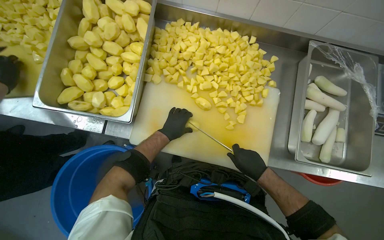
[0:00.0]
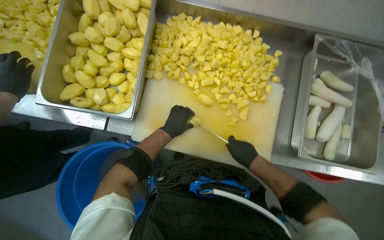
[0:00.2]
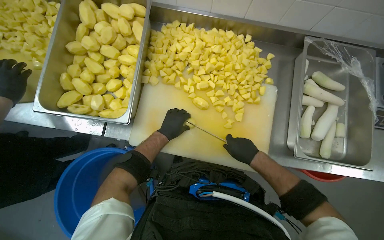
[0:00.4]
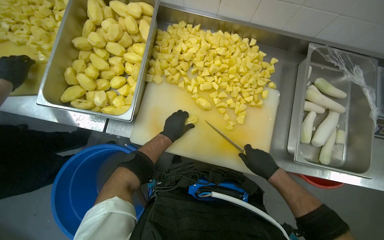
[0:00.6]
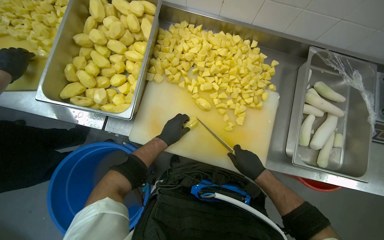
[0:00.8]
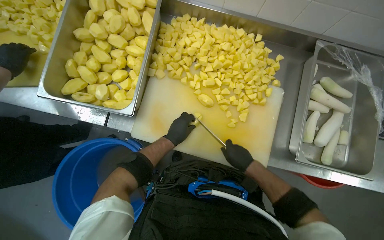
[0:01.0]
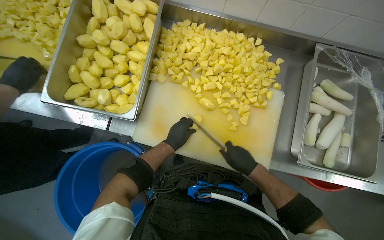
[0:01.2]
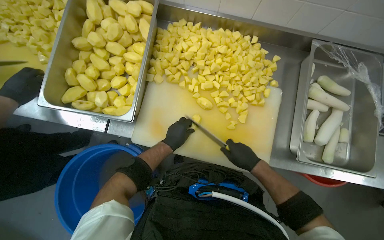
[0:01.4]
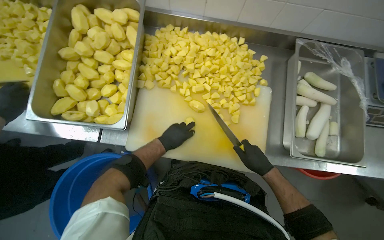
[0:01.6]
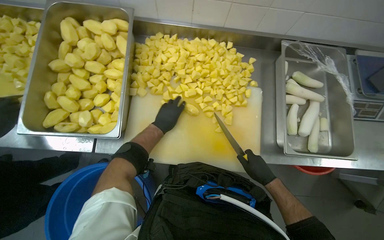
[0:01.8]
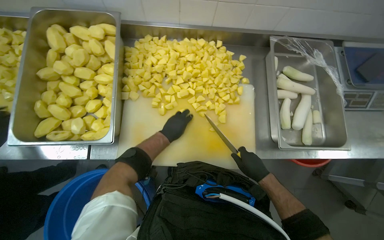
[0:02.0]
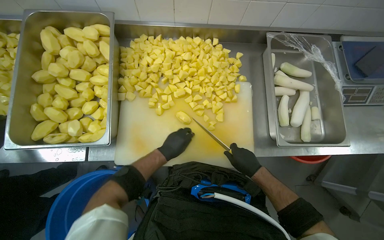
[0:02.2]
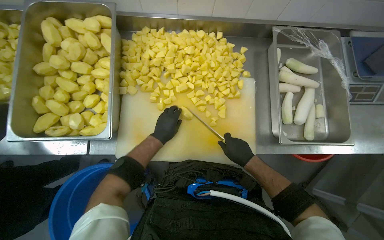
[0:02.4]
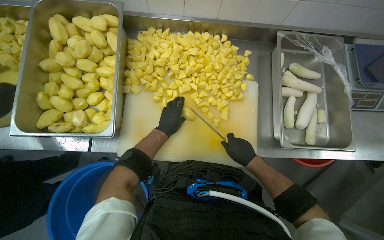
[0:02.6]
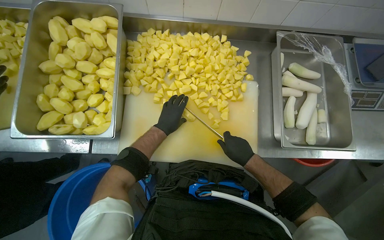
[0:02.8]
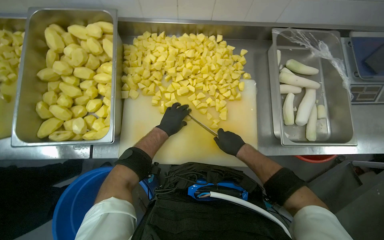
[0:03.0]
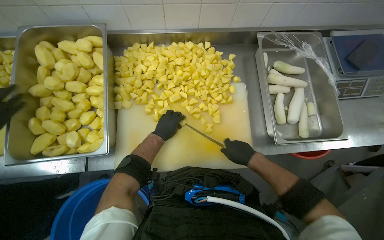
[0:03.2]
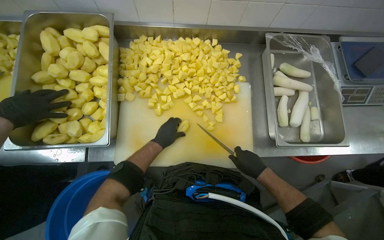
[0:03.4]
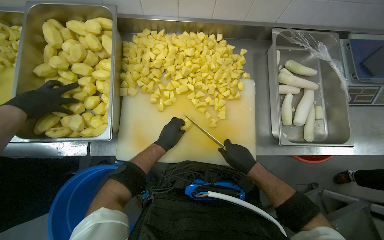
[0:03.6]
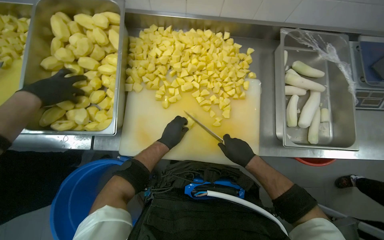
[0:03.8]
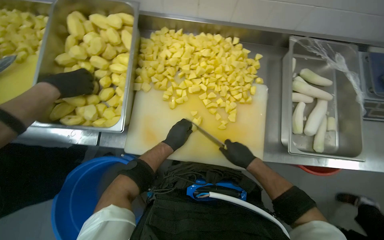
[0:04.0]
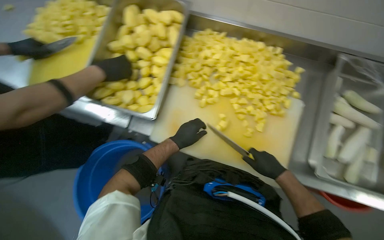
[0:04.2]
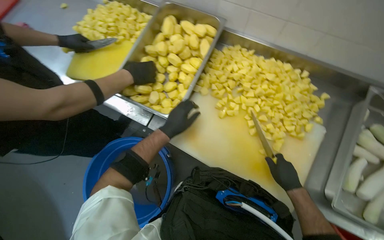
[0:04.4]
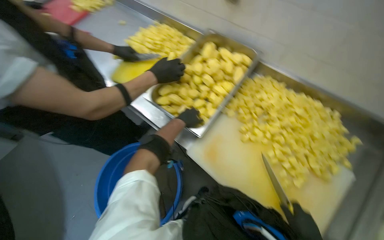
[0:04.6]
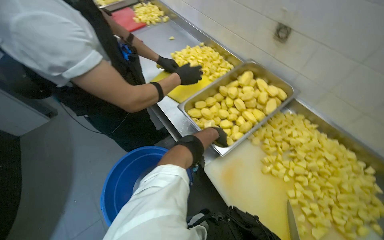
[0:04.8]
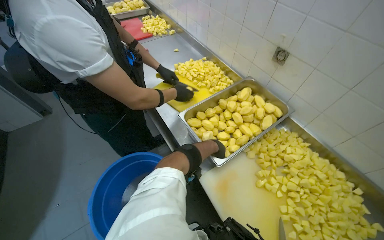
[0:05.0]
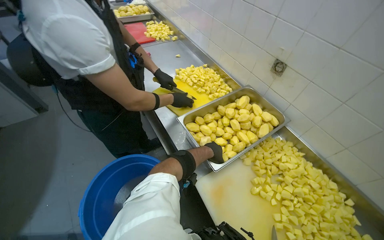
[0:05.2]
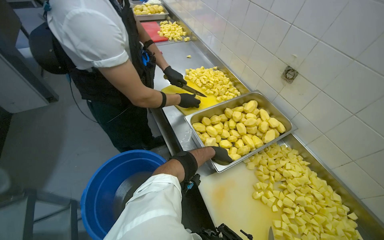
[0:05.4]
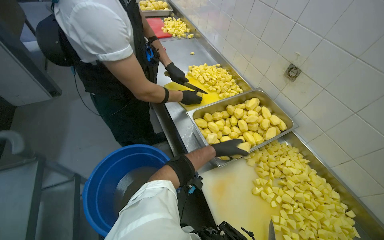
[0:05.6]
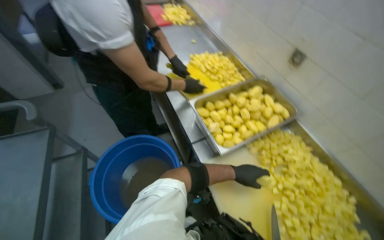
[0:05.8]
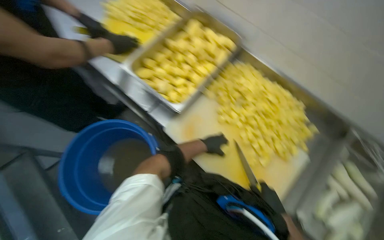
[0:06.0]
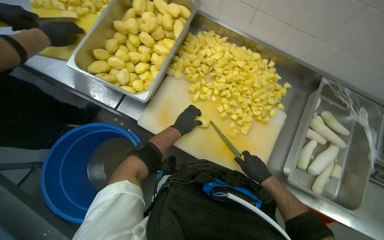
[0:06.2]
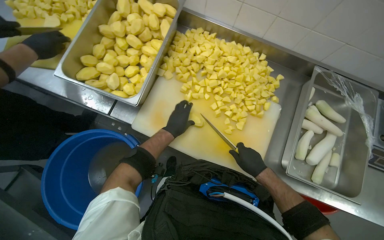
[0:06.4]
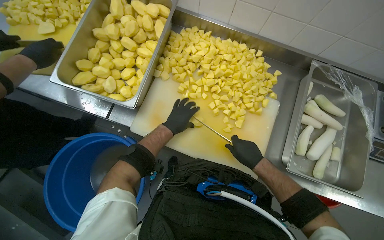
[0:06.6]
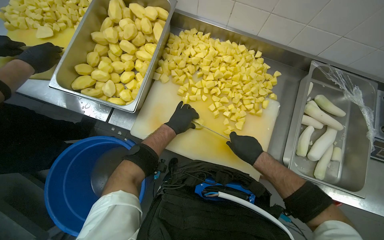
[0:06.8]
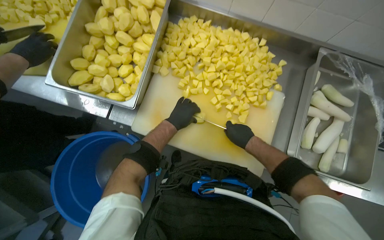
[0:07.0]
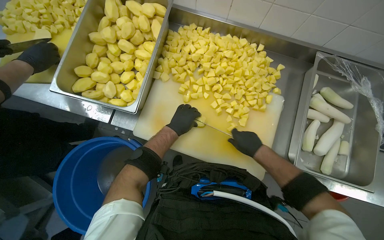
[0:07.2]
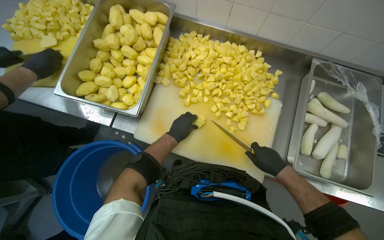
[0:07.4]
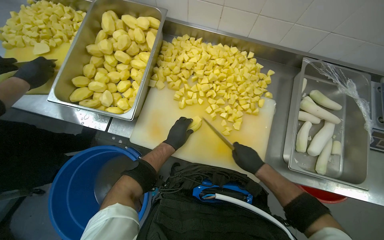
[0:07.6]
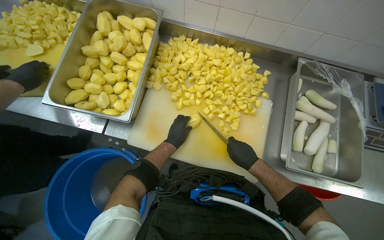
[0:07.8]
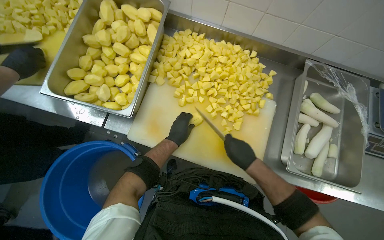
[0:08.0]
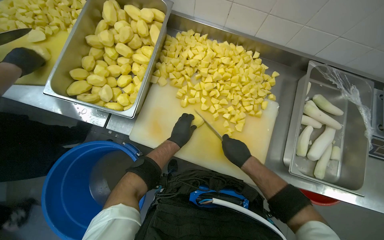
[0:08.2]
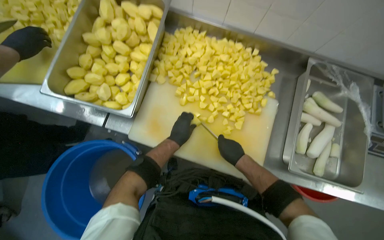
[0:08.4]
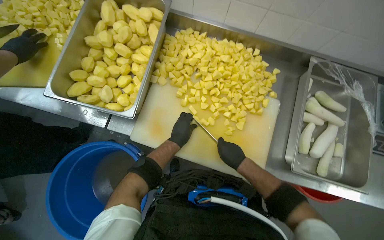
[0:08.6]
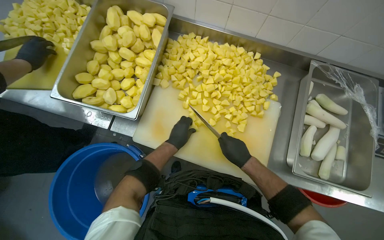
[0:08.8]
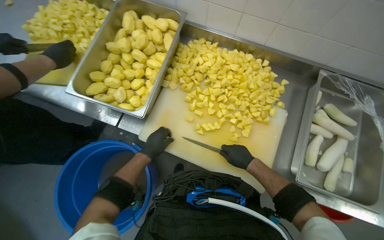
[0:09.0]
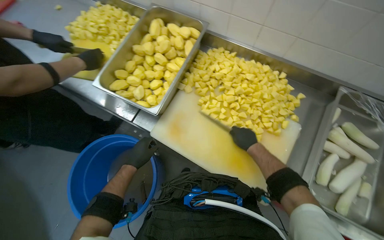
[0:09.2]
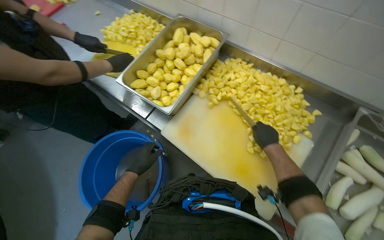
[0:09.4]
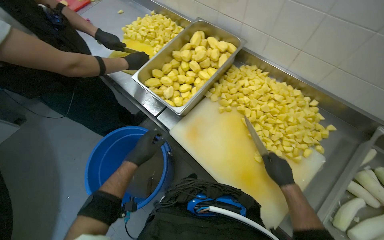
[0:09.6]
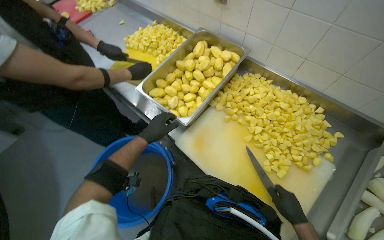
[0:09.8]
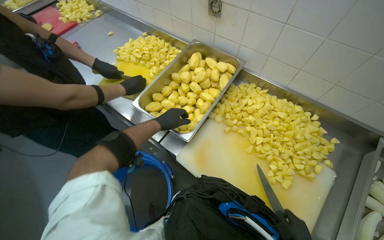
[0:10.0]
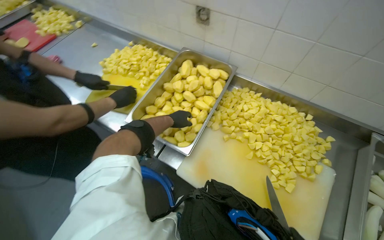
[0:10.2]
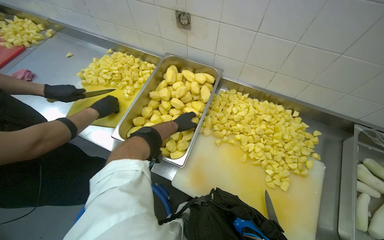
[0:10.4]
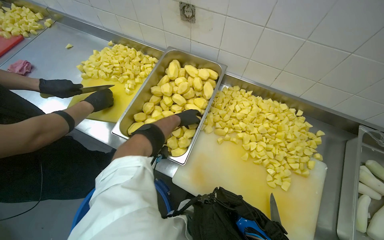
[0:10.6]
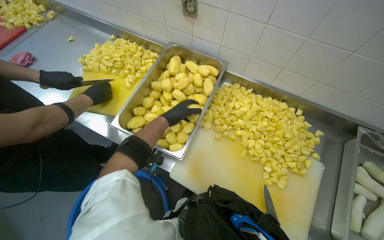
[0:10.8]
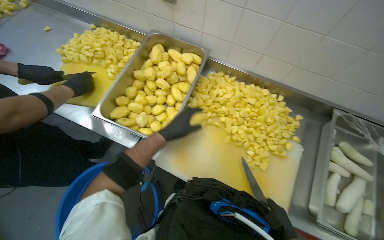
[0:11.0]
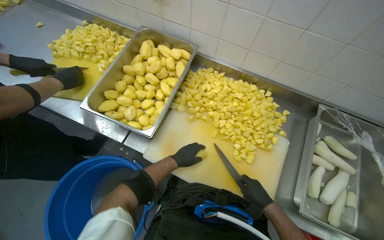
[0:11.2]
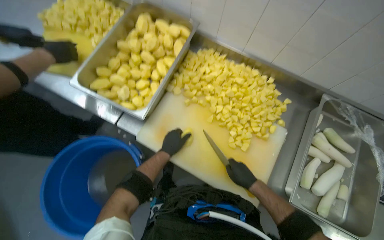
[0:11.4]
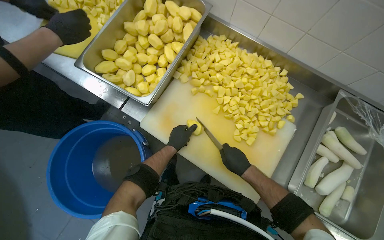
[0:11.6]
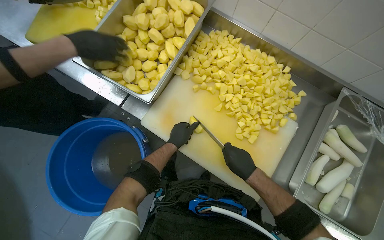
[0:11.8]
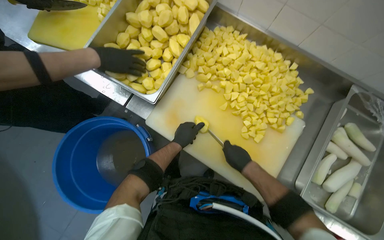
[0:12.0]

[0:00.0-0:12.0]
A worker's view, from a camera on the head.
Job: preparing food.
The whole recording: Cutting potatoes into pieces. The worker dices peeled potatoes into smaller pieces on a cutting board.
0:00.0 to 0:03.0: The hands stay close to where they were, moving slightly.
0:03.0 to 0:04.4: The wearer's head swings about 30 degrees to the left.
0:06.0 to 0:07.6: The scene turns about 25 degrees counterclockwise in the picture.
0:07.6 to 0:09.0: The left hand moves to the left, roughly 10 cm.
0:09.0 to 0:10.4: The left hand goes about 30 cm up the picture.
0:10.4 to 0:12.0: The camera pitches downward, by some 15 degrees. The left hand is displaced down the picture by some 30 cm.

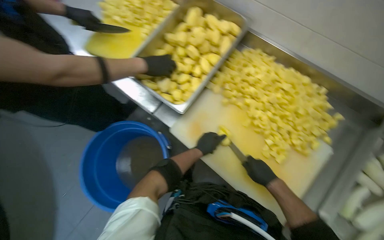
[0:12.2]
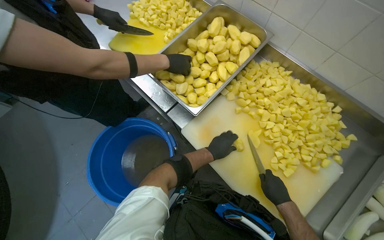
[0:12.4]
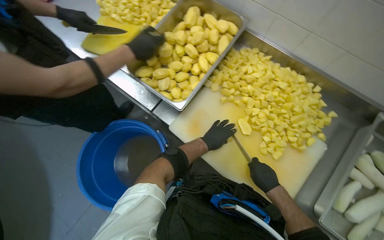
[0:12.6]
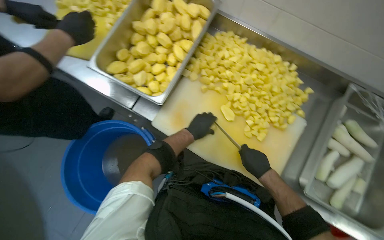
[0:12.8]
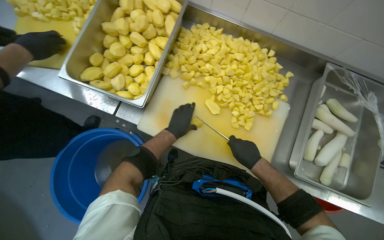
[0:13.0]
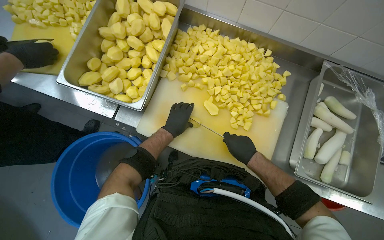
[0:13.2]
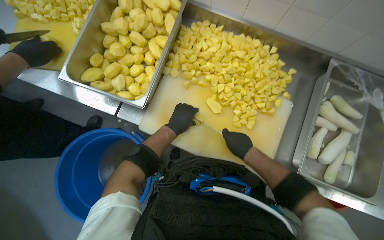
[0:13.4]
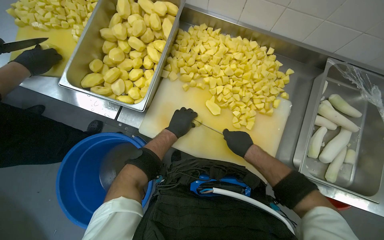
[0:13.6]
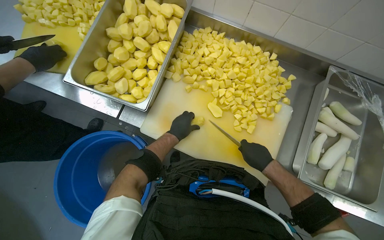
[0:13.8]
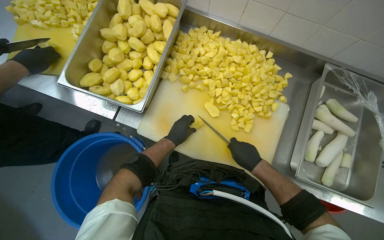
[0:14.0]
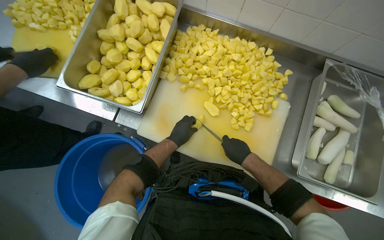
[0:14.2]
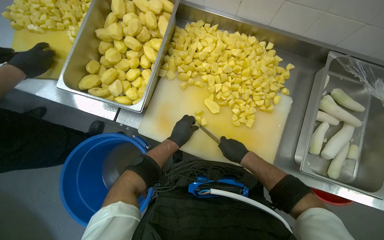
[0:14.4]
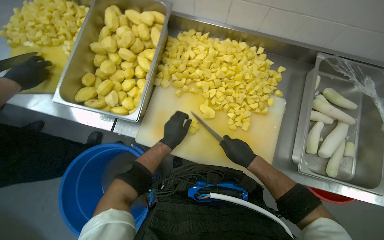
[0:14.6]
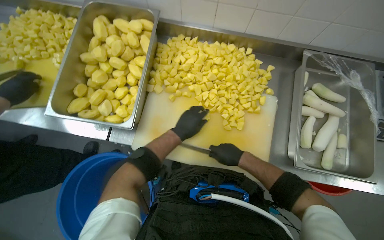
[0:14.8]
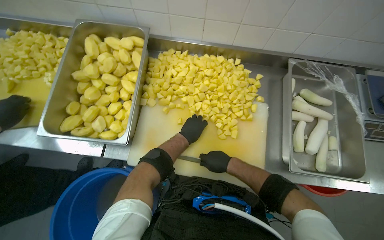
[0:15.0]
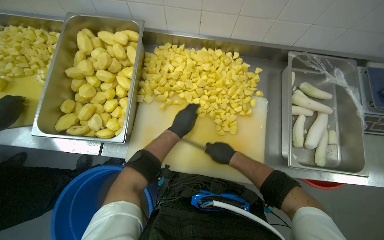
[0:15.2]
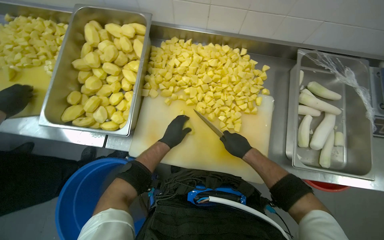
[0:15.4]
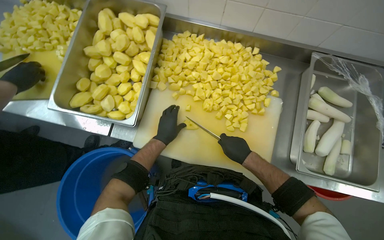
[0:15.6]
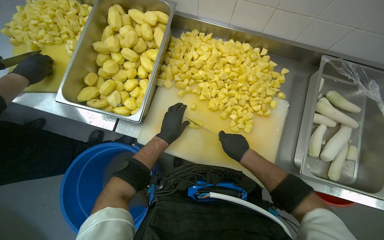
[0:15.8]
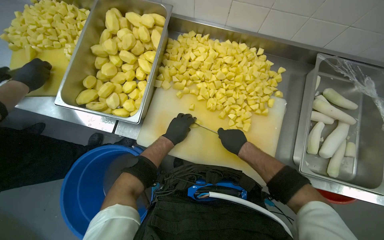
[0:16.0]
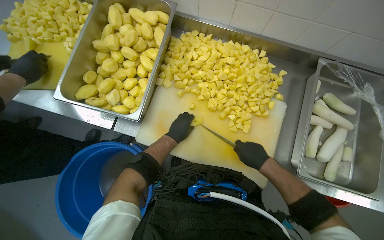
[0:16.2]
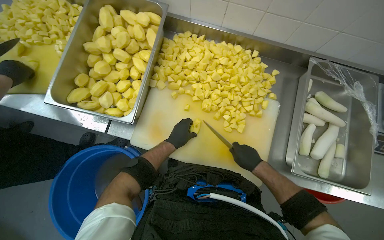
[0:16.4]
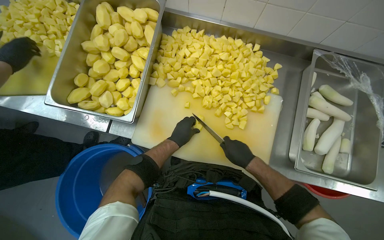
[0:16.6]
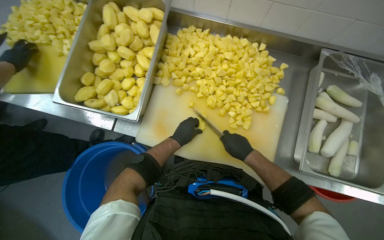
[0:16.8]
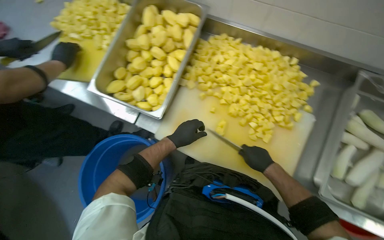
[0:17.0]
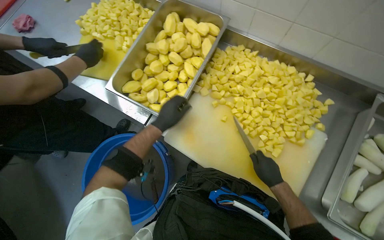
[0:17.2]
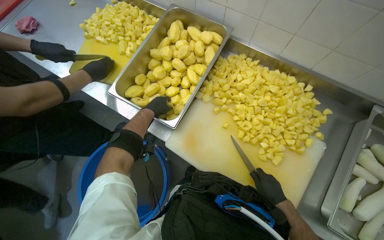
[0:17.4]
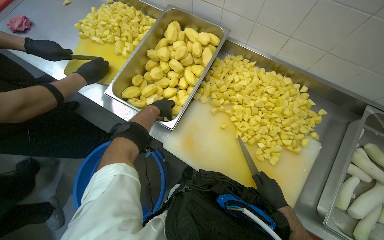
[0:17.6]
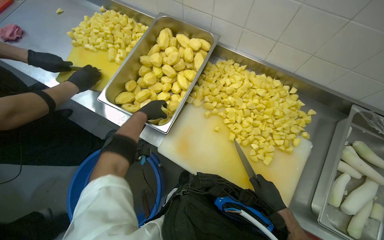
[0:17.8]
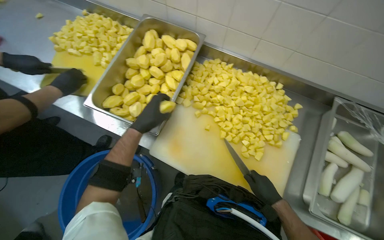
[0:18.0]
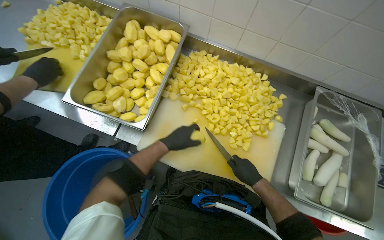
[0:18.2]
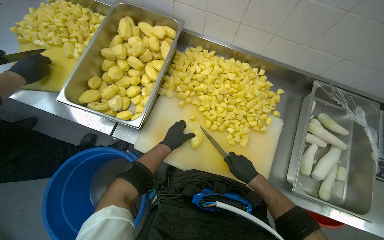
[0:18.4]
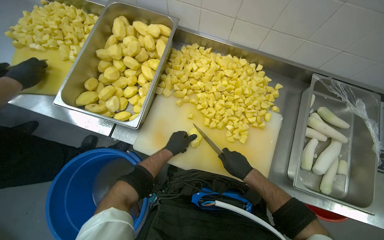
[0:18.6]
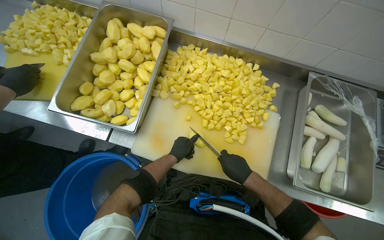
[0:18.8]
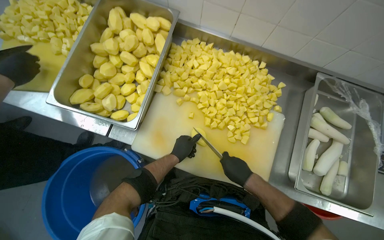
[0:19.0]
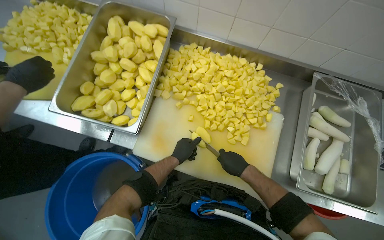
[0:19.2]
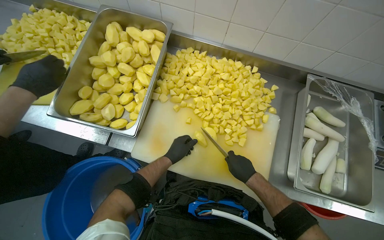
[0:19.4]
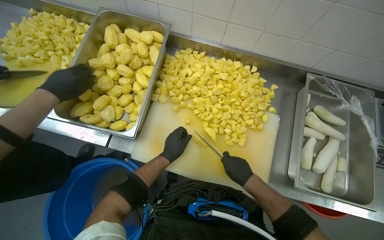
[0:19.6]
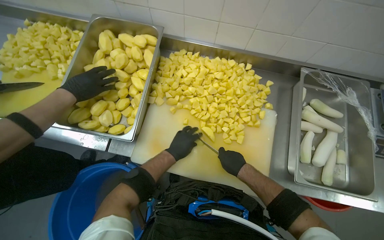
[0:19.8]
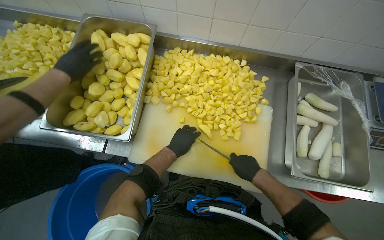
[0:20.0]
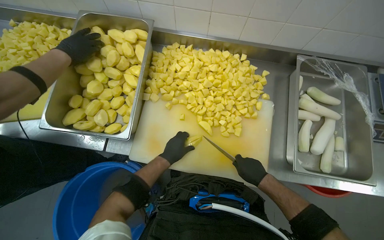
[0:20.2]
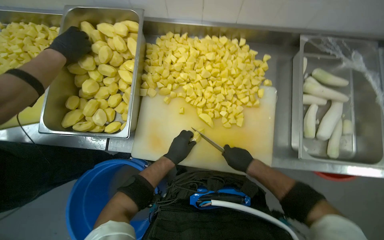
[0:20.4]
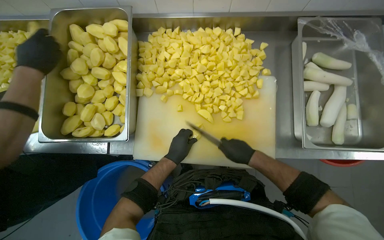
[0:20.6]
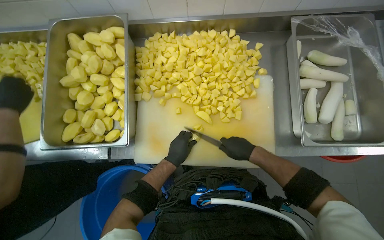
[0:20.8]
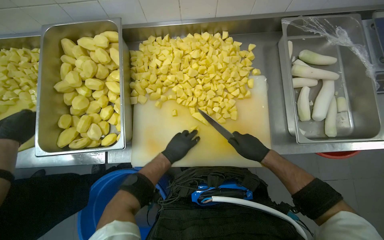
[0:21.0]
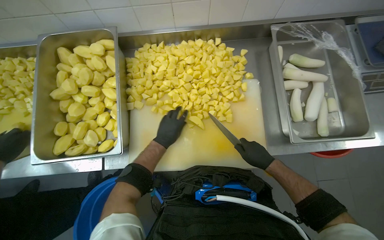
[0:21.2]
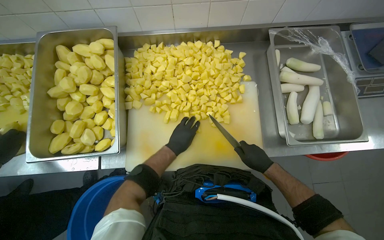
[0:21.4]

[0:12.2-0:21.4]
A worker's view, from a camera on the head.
Job: preparing food.
The whole recording: Cutting potatoes into pieces. The worker dices peeled potatoes into smaller pieces on a cutting board.
0:13.8 to 0:15.2: The right hand moves to the left, about 10 cm.
0:16.8 to 0:18.4: The left hand reaches some 20 cm to the left, then returns.
0:18.4 to 0:19.8: The hands are busy where they are.
0:19.8 to 0:21.4: The right hand travels to the right by about 10 cm.
